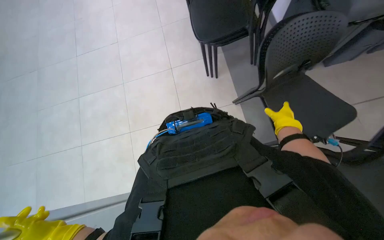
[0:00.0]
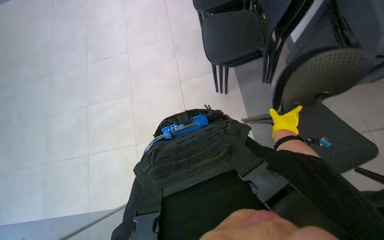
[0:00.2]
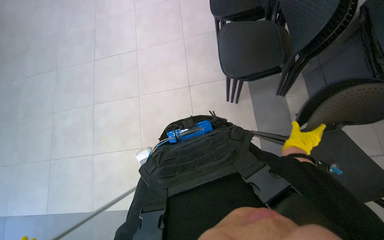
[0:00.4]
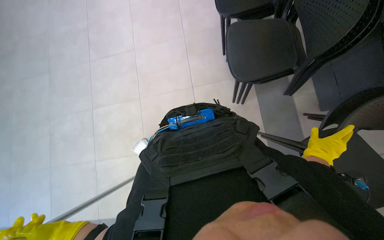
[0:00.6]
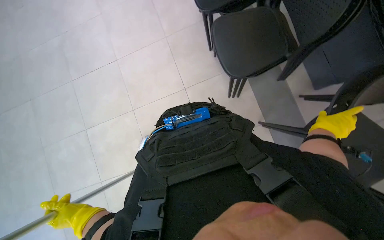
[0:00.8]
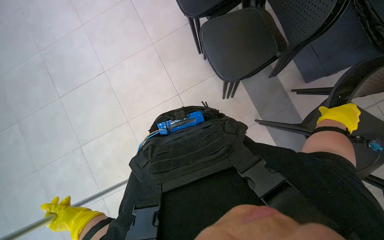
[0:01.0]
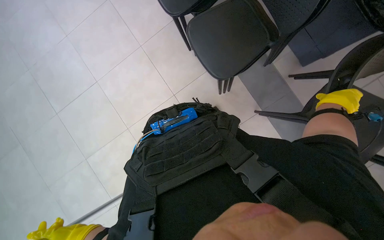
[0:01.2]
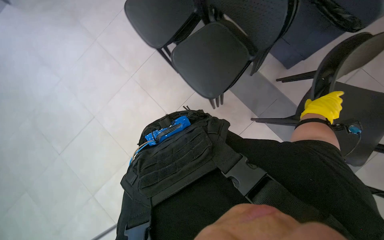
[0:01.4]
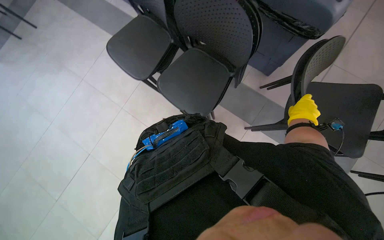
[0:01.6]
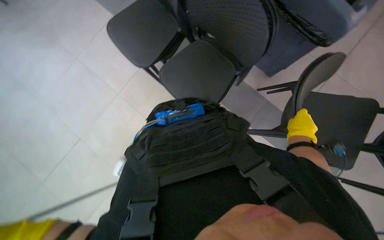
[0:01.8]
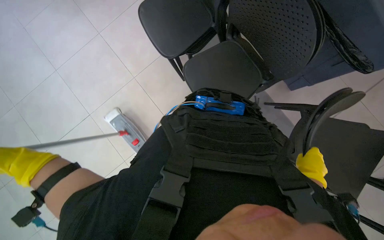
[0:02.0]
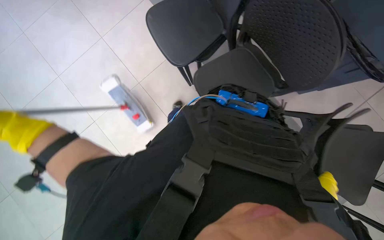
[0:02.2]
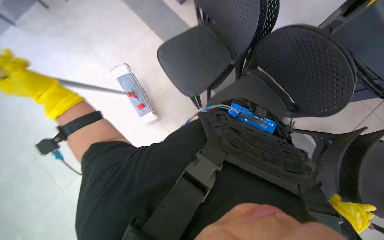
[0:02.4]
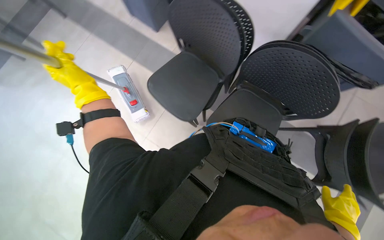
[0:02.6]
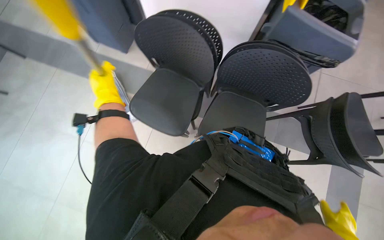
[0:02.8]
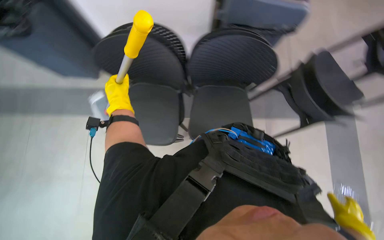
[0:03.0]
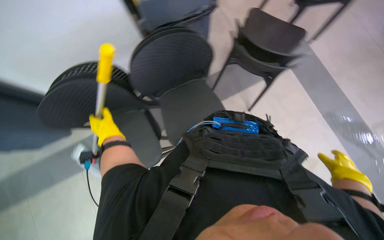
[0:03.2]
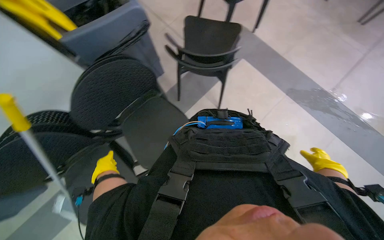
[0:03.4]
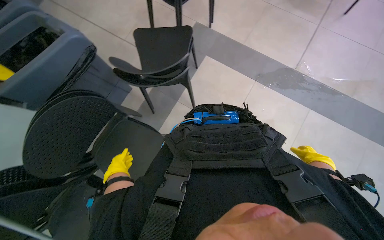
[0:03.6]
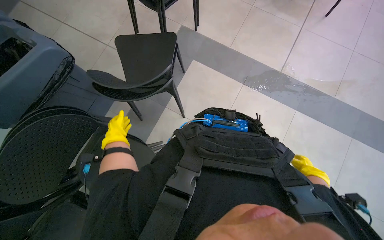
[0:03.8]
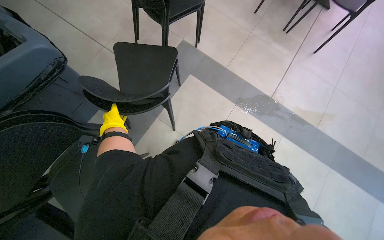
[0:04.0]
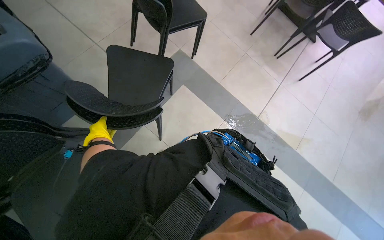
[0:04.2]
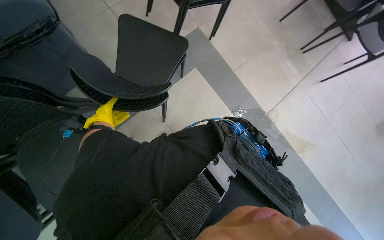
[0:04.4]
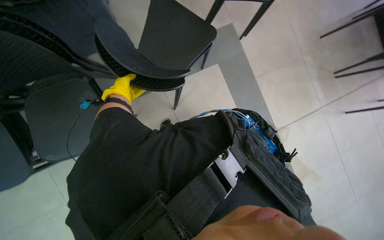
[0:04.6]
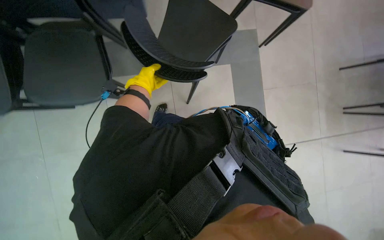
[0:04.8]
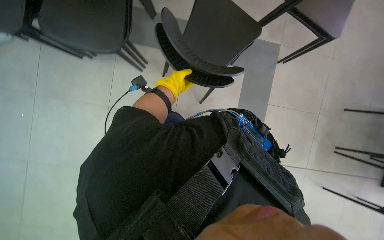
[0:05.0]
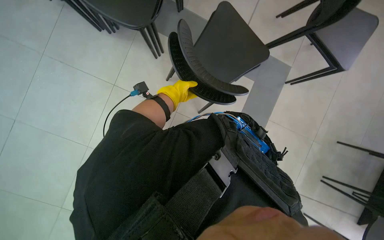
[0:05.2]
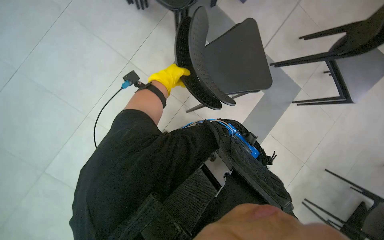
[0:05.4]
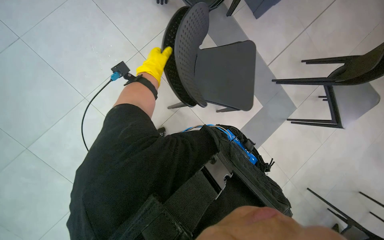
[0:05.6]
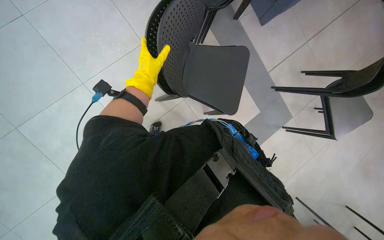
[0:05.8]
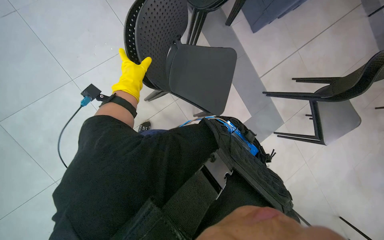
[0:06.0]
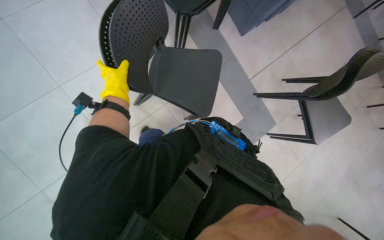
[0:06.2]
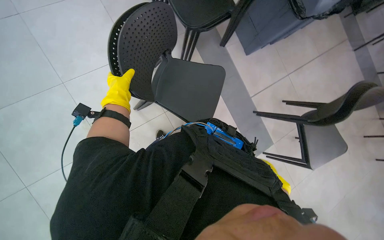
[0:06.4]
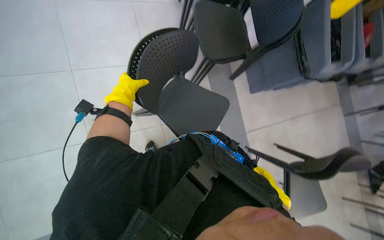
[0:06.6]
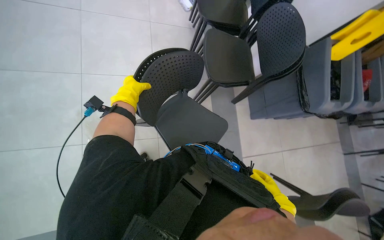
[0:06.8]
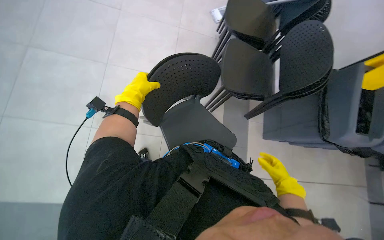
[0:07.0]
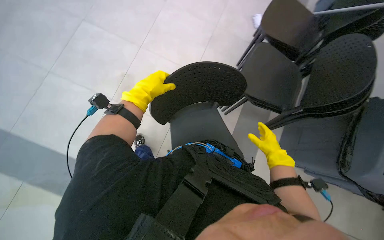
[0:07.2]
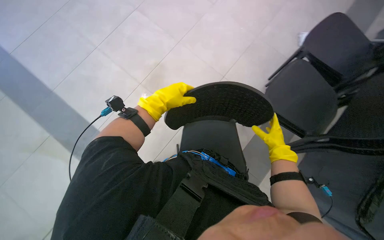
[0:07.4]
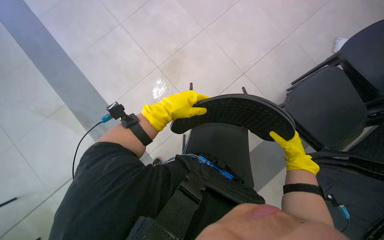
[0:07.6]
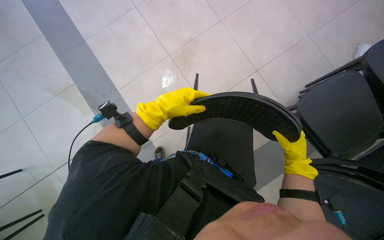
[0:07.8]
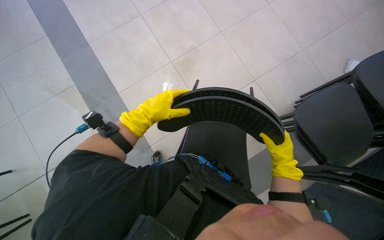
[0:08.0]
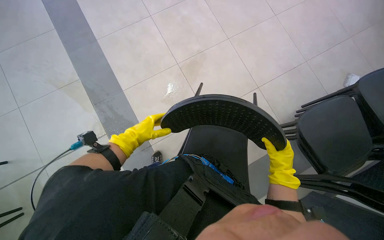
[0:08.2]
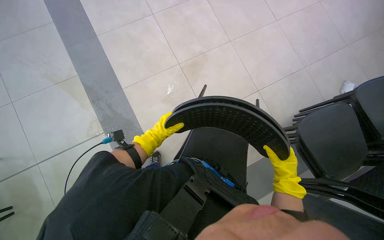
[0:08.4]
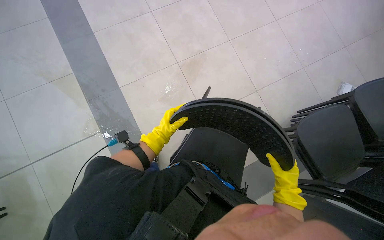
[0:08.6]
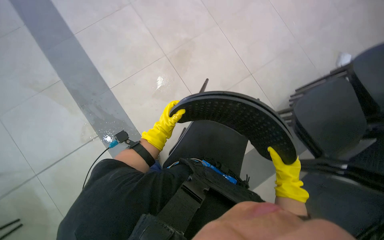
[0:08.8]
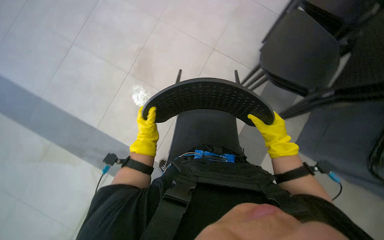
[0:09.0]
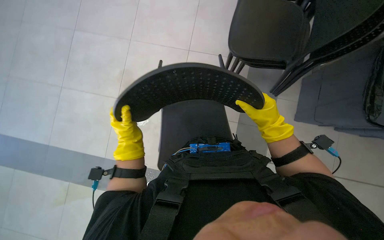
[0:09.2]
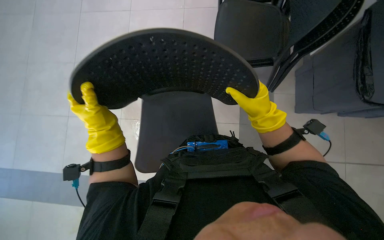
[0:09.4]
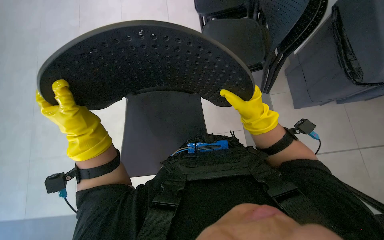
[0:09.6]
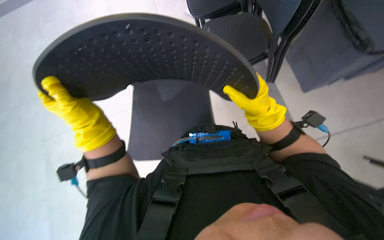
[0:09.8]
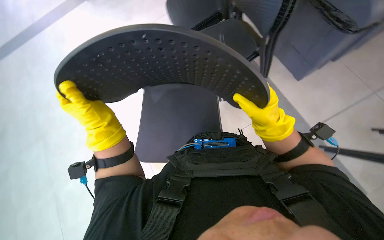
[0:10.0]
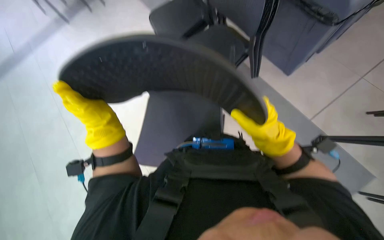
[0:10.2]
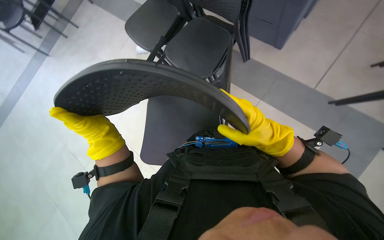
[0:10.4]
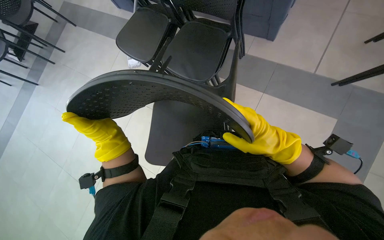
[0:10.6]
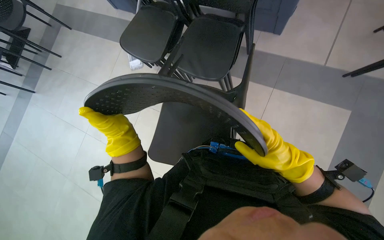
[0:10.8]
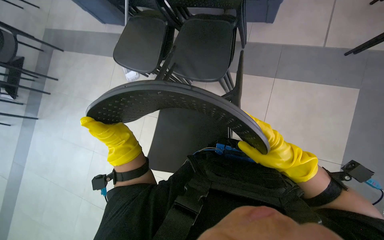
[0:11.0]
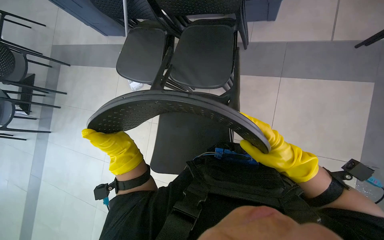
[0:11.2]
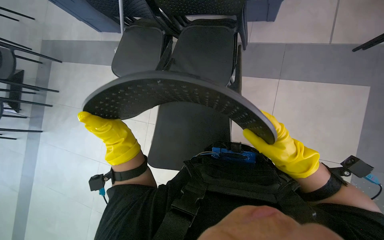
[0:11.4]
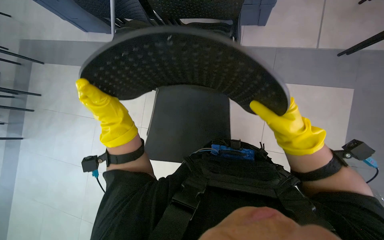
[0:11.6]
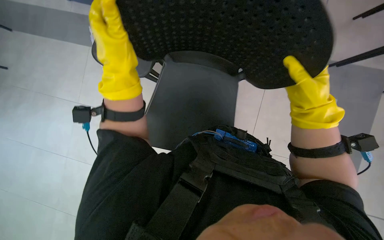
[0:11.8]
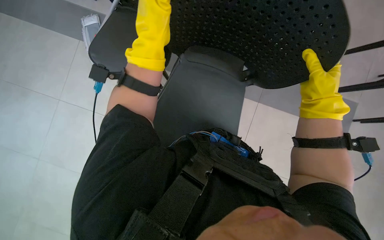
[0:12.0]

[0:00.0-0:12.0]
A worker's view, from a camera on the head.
Job: organizing items.
The whole recording: Stacking chairs. The worker lifts and stacks black chairs.
0:00.0 to 0:01.6: The view tilts approximately 15 degrees upward. The scene rotates counterclockwise by about 40 degrees.
0:04.4 to 0:06.0: Everything in view rotates some 40 degrees clockwise.
0:06.0 to 0:07.6: The head turns to the left by about 70 degrees. The wearer looks some 25 degrees further upward.
0:07.6 to 0:09.0: The view tilts some 15 degrees downward.
0:09.0 to 0:10.4: The wearer looks approximately 25 degrees further to the right. The left hand moves nearer to the camera, about 10 cm.
0:10.4 to 0:12.0: The wearer looks about 10 degrees further upward. The right hand shifts approximately 25 cm farther from the camera, while the left hand goes roughly 15 cm up the picture.

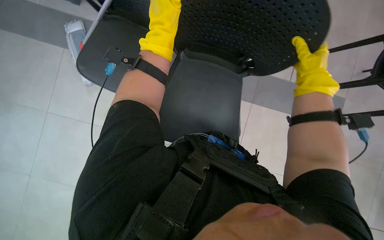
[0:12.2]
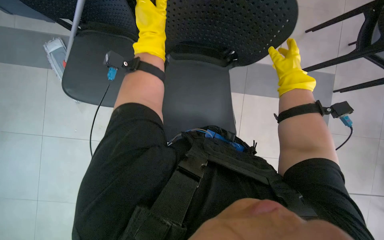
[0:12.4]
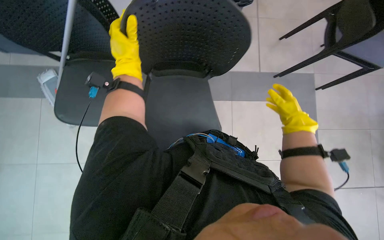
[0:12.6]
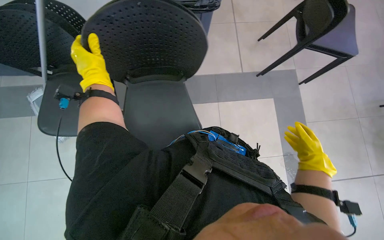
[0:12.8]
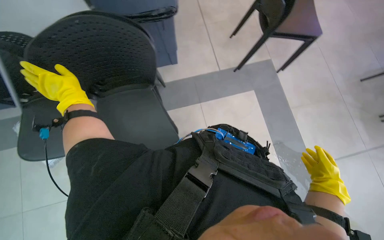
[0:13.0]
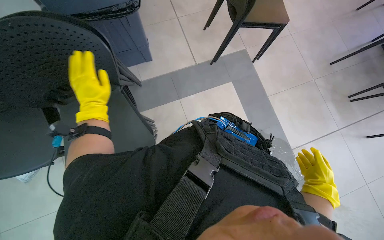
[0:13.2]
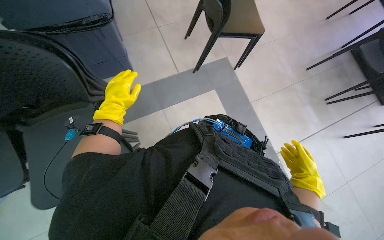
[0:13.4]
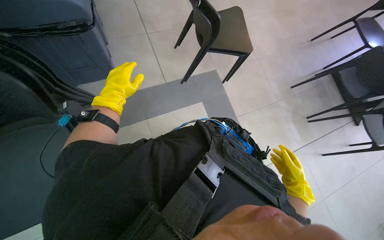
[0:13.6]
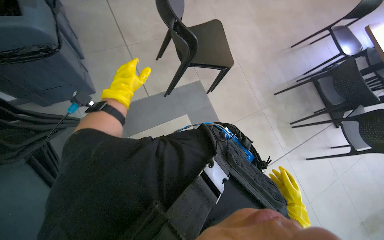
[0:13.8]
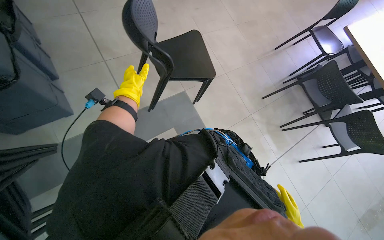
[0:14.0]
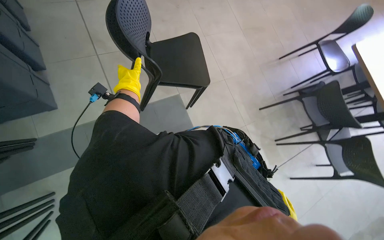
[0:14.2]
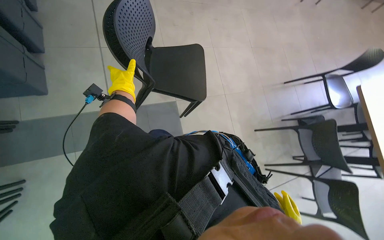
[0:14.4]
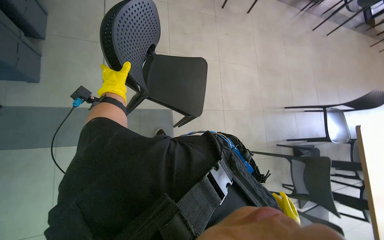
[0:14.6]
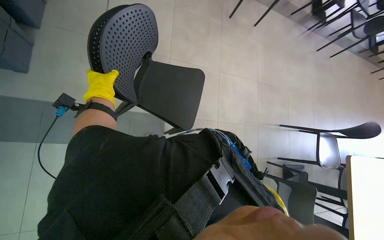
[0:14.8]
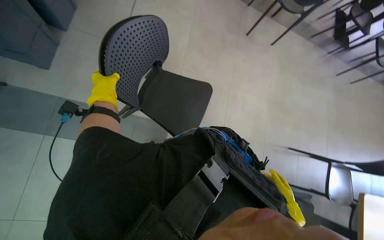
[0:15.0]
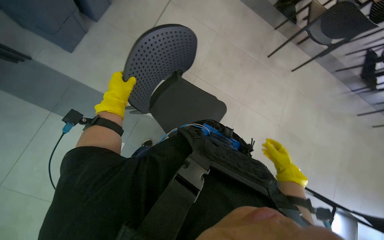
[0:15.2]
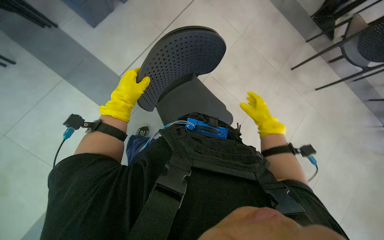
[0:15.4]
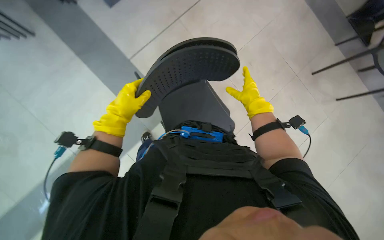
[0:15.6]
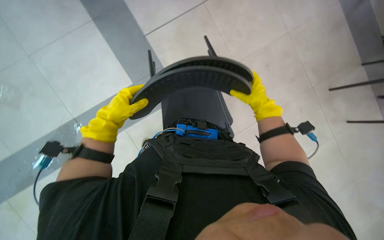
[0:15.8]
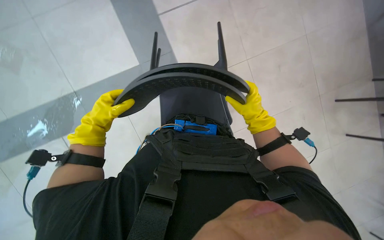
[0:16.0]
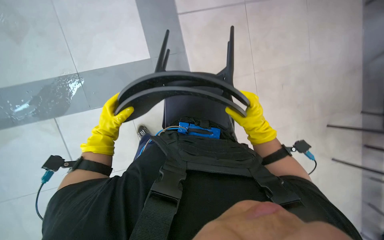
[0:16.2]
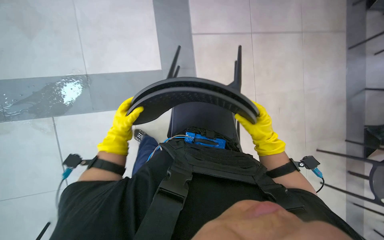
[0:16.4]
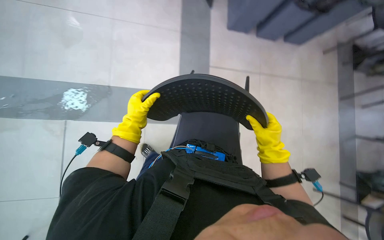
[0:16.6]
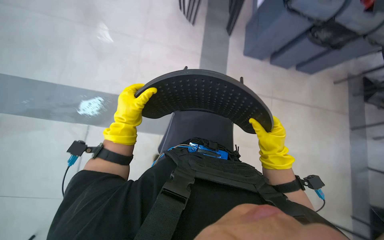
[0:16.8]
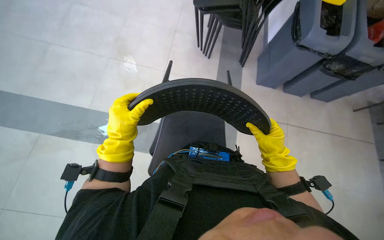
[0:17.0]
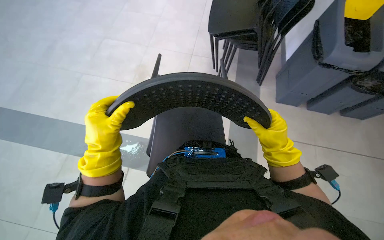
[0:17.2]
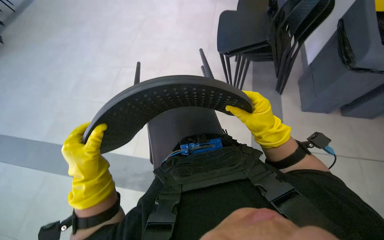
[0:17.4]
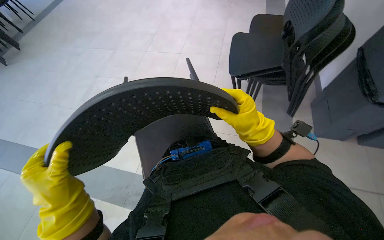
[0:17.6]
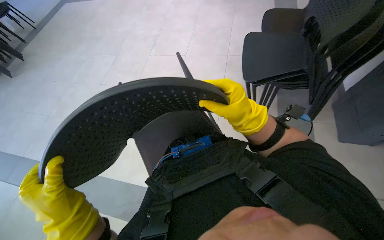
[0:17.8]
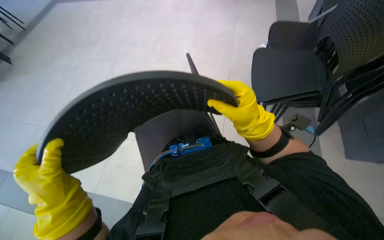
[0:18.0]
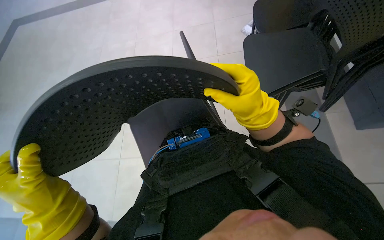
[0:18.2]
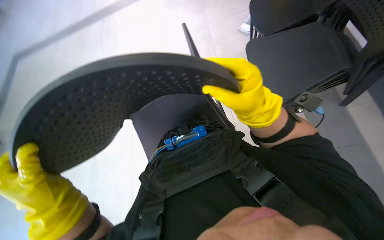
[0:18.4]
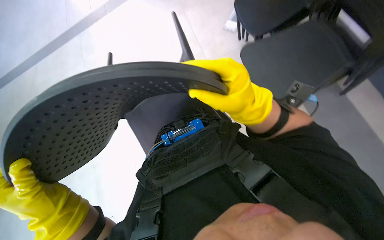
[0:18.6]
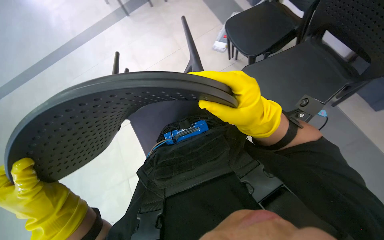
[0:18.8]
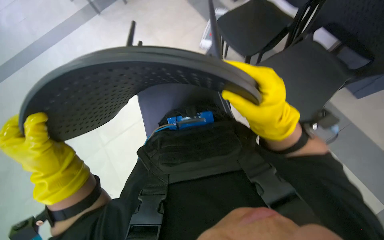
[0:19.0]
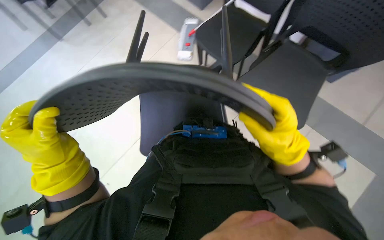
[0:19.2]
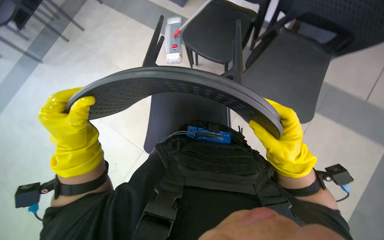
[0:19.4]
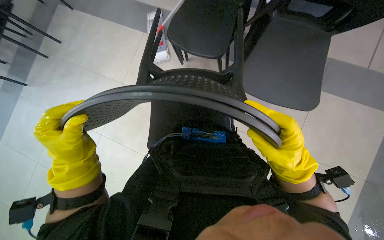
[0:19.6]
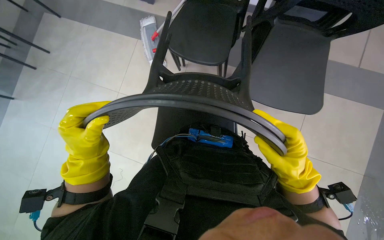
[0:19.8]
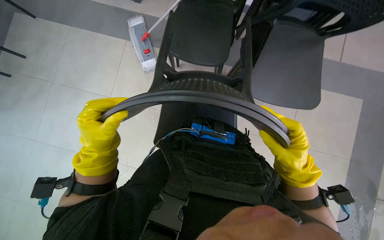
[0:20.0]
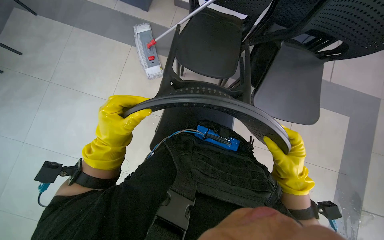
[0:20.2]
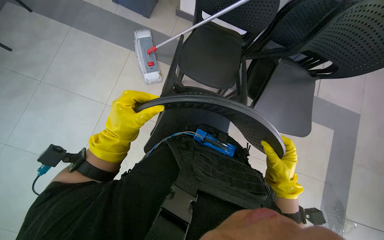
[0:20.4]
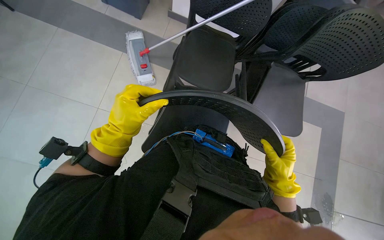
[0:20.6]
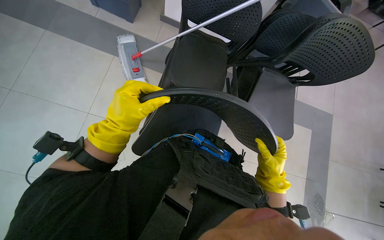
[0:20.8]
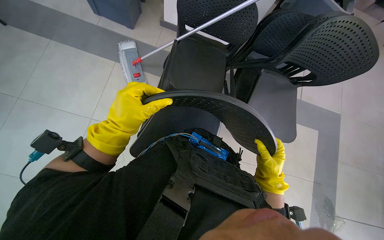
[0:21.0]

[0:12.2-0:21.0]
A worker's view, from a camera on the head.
Job: organizing items.
The whole recording: Stacking chairs. The worker lifts and stacks black chairs.
0:12.2 to 0:13.6: The wearer's head swings about 20 degrees to the right. The right hand moves down the picture, approximately 35 cm.
0:13.6 to 0:15.2: The head travels roughly 80 cm. Everything in view rotates some 45 degrees clockwise.
0:15.2 to 0:16.6: The scene rotates clockwise by roughly 30 degrees. The right hand reaches some 40 cm up the picture, then returns.
0:16.6 to 0:18.0: The right hand goes roughly 30 cm up the picture, nearer to the camera and to the left. Meanwhile the left hand shifts approximately 35 cm nearer to the camera.
0:18.0 to 0:19.6: The left hand is displaced up the picture by roughly 10 cm.
